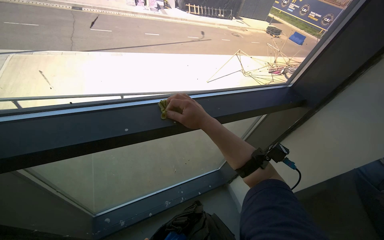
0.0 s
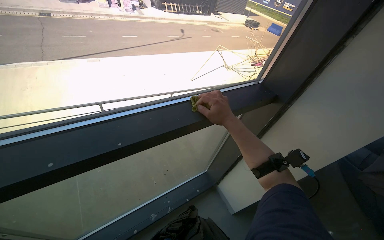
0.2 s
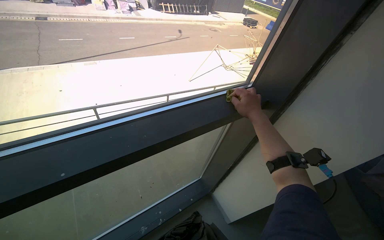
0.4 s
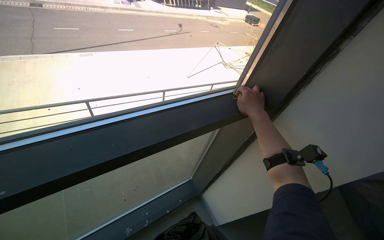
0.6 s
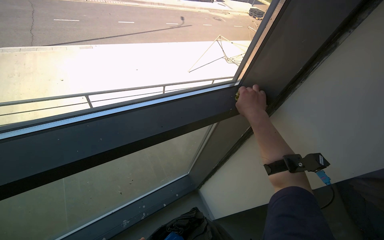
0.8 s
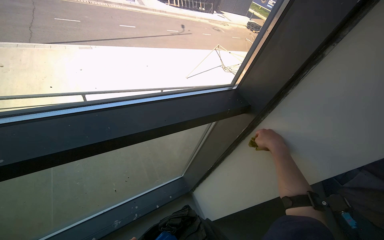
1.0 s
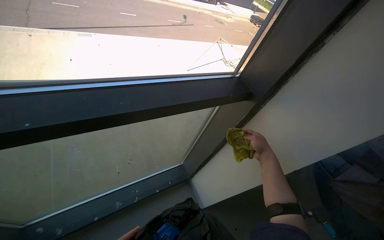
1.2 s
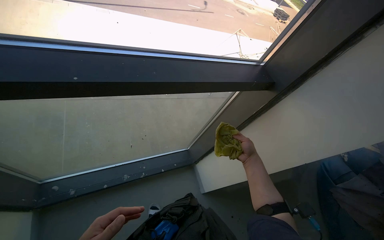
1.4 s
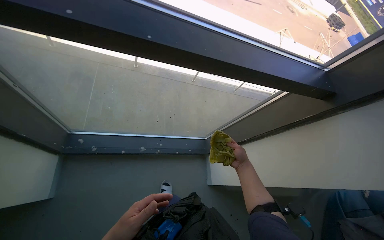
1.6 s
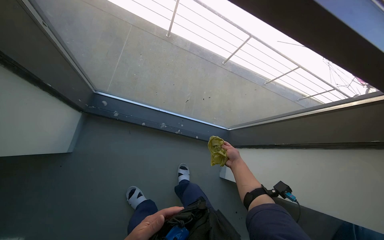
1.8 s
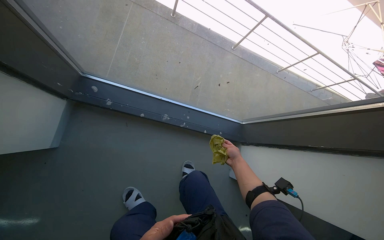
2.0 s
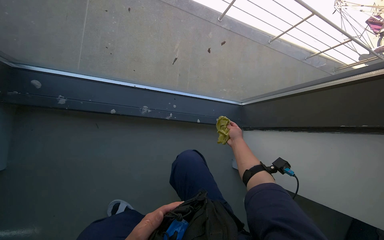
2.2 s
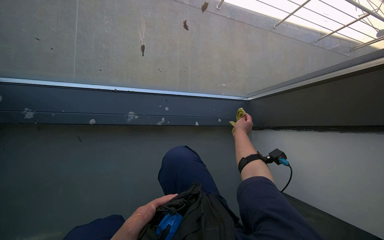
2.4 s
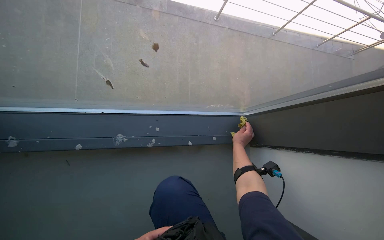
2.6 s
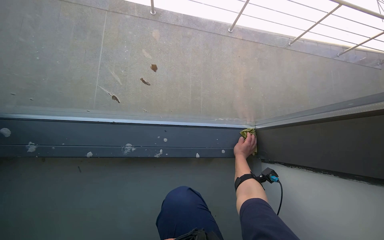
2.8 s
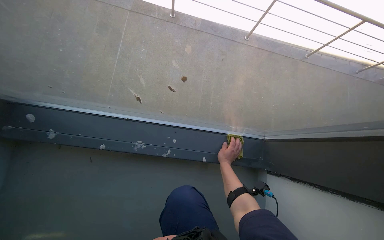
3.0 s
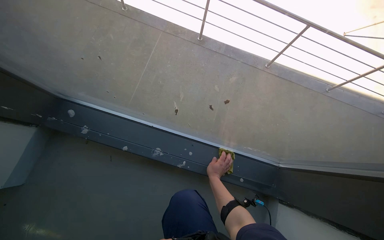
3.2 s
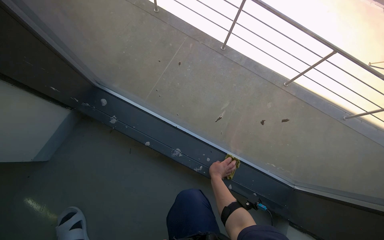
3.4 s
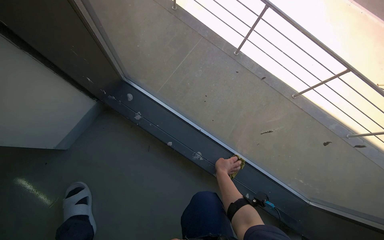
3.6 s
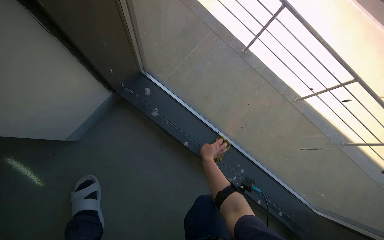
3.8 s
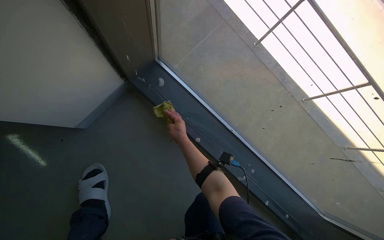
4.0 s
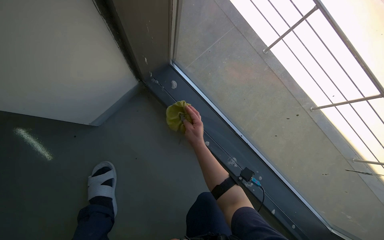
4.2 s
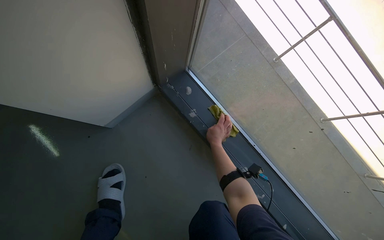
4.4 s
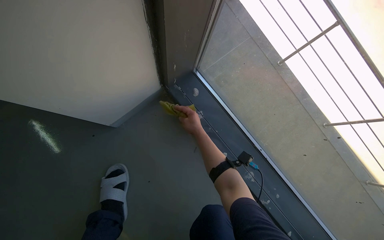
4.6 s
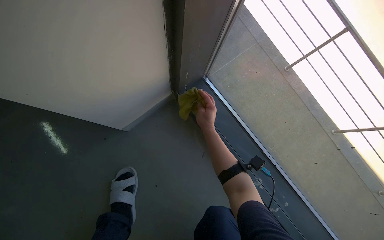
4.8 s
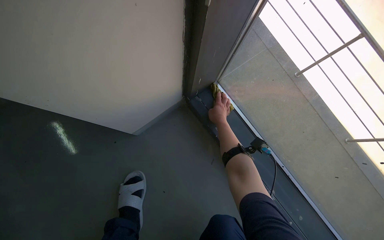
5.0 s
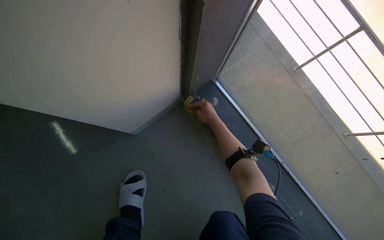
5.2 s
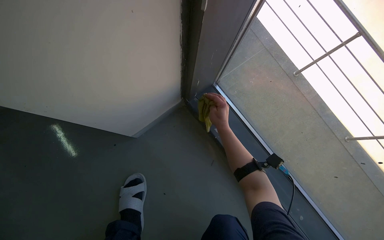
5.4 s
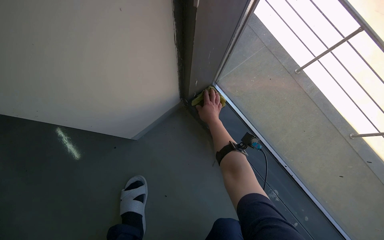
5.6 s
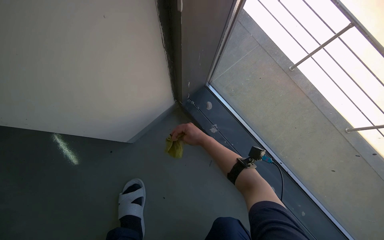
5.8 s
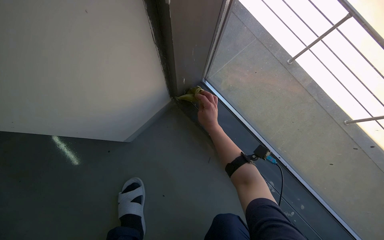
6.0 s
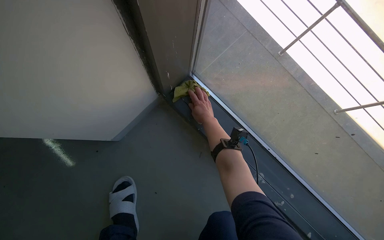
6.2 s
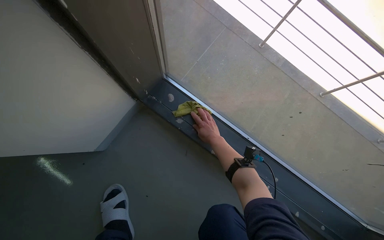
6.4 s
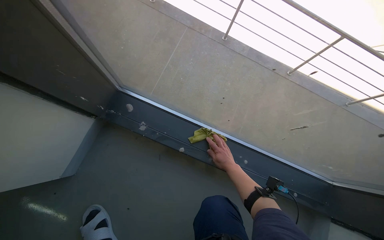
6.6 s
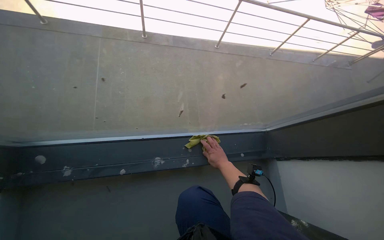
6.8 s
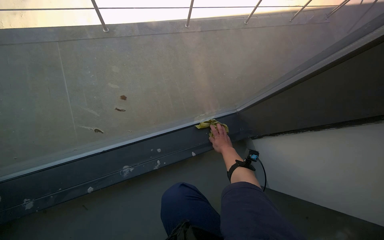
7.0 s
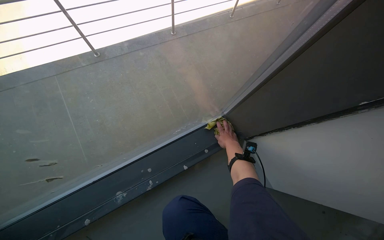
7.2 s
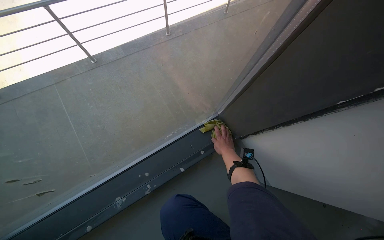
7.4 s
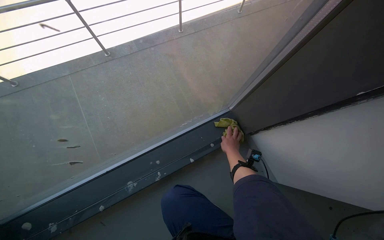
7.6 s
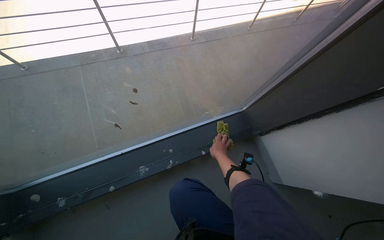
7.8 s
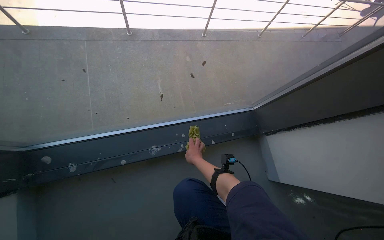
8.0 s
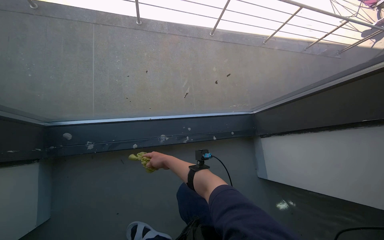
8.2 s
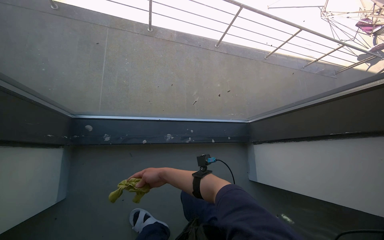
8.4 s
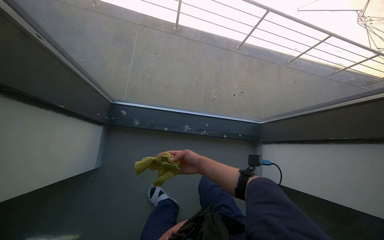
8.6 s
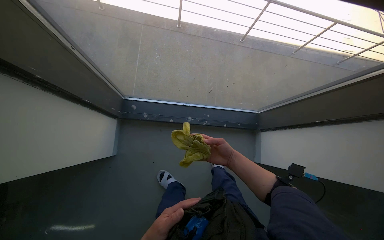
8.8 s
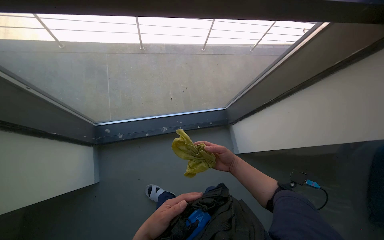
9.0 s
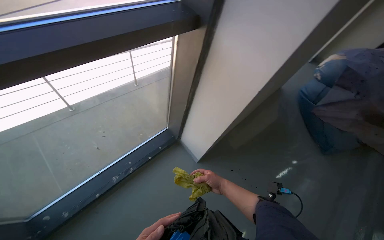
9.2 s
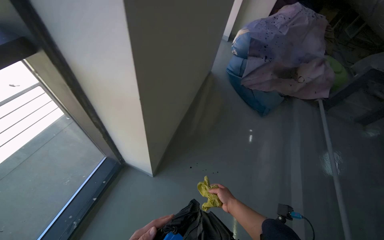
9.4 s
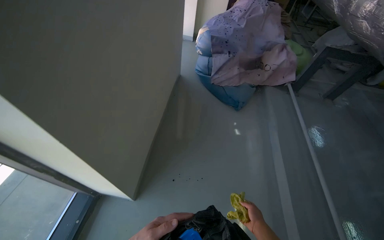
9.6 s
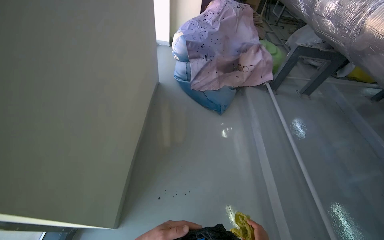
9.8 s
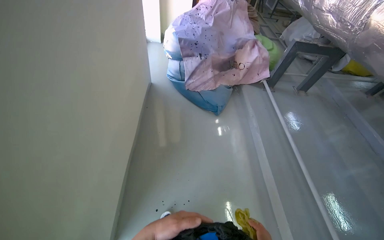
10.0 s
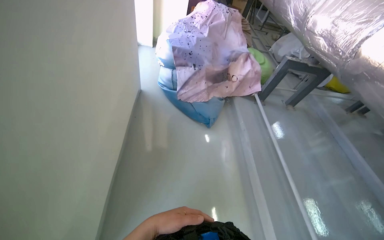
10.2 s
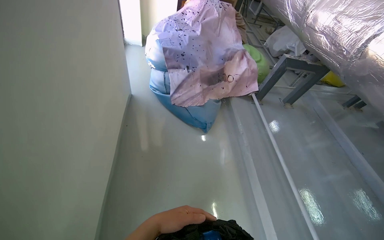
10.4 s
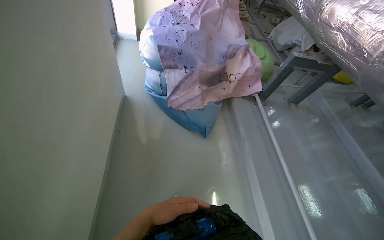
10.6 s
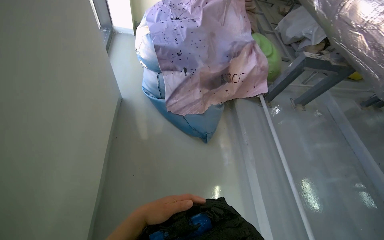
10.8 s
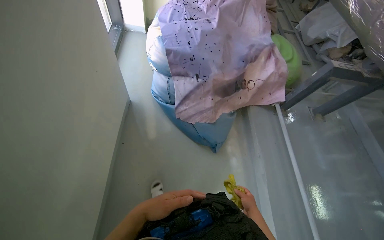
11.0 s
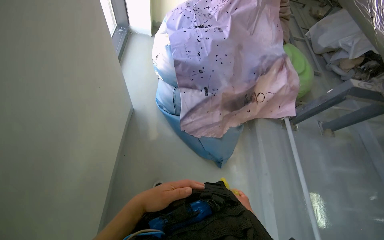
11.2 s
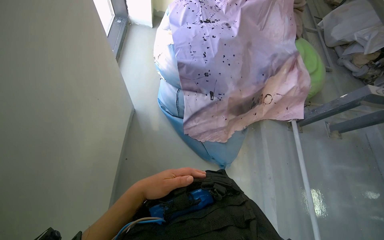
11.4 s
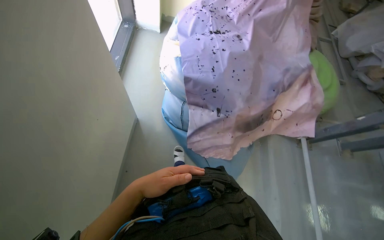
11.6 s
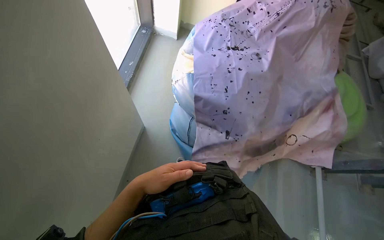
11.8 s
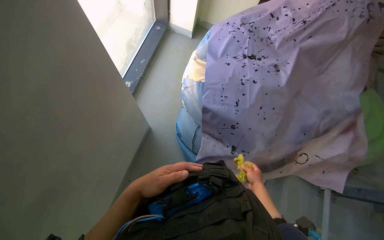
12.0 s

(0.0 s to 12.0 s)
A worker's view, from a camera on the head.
Job: wiping surfaces.
The whole recording: Filling bucket and wiping window frames. The worker fills the bucket with water, carries it to the work area, and wipes the window frames.
1.6 s - 3.0 s: The wearer moves about 70 cm. The view swings about 15 degrees to the left.
3.0 s - 4.4 s: The head travels some 50 cm. The scene turns some 40 degrees clockwise in the picture.
4.4 s - 6.0 s: The right hand goes about 10 cm up the picture.
6.0 s - 7.6 s: The camera is carried about 70 cm. The head rotates roughly 75 degrees to the right.
7.6 s - 9.0 s: The camera is carried about 60 cm.
9.0 s - 10.4 s: The camera travels approximately 1 m. The head turns to the right by some 85 degrees.
10.4 s - 12.0 s: The camera travels approximately 1 m. The wearer looks approximately 25 degrees further to the left. The wearer looks roughly 15 degrees further downward.

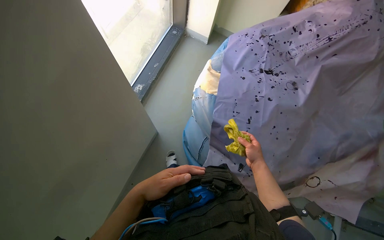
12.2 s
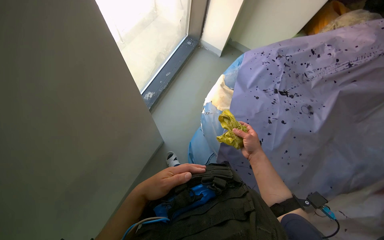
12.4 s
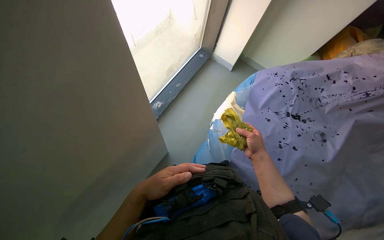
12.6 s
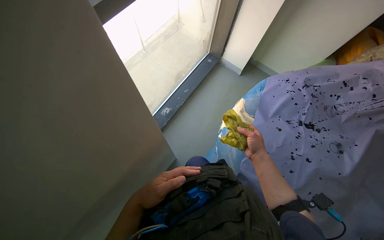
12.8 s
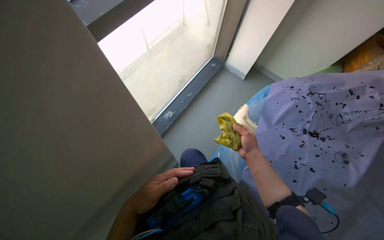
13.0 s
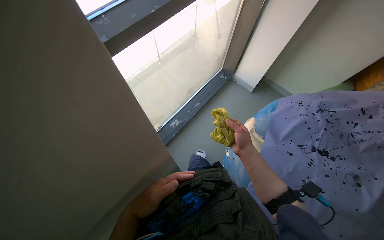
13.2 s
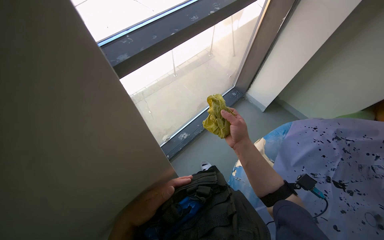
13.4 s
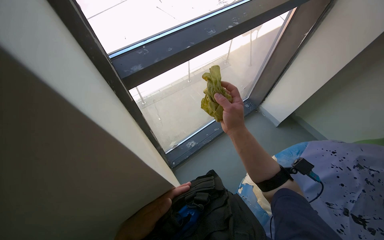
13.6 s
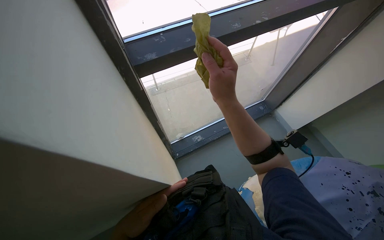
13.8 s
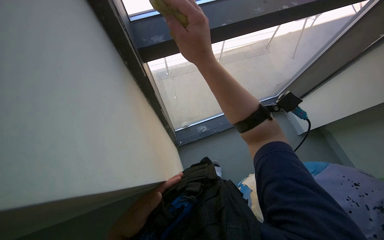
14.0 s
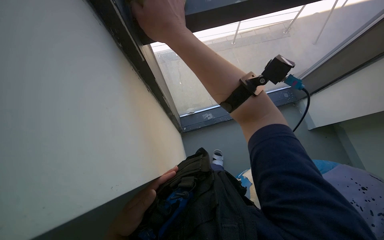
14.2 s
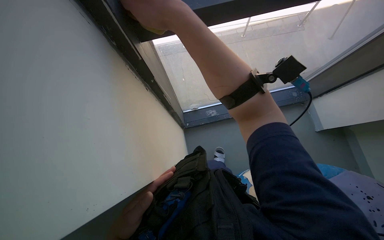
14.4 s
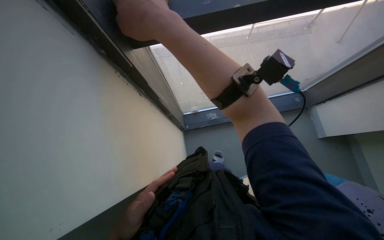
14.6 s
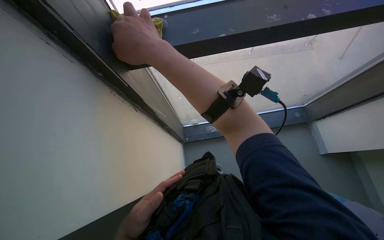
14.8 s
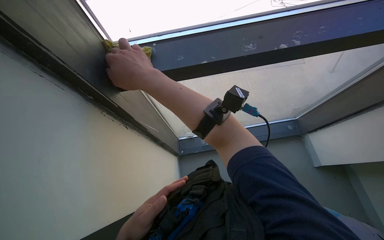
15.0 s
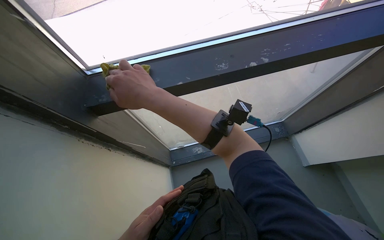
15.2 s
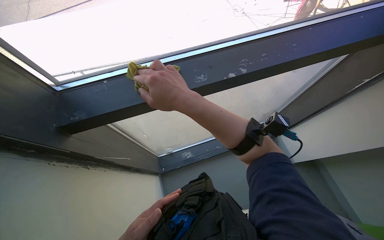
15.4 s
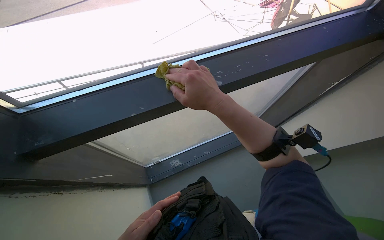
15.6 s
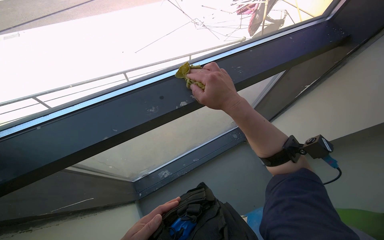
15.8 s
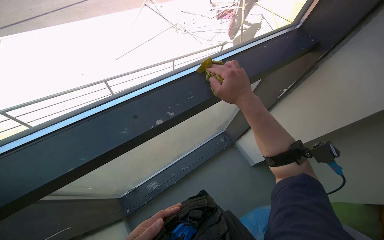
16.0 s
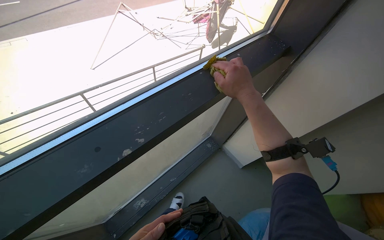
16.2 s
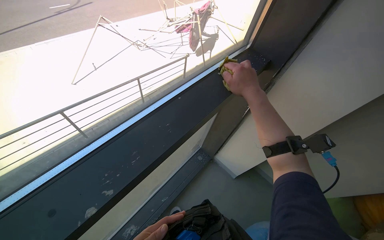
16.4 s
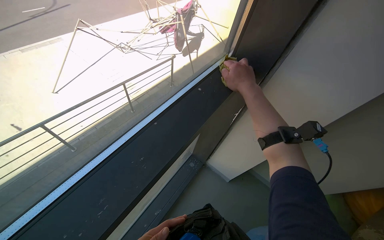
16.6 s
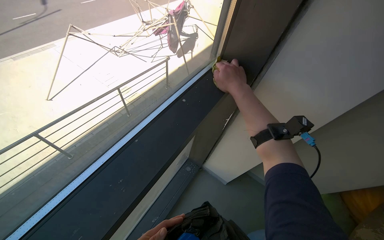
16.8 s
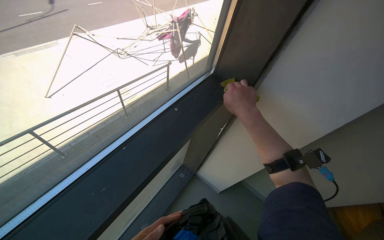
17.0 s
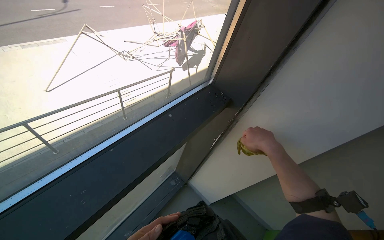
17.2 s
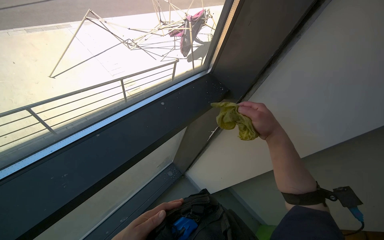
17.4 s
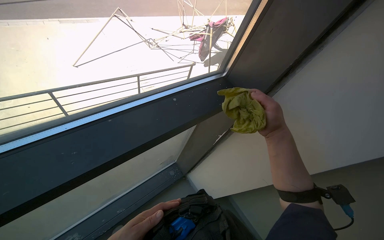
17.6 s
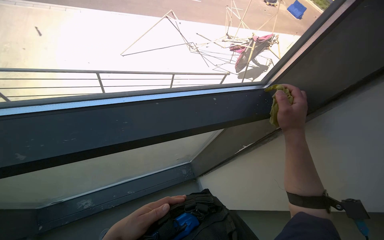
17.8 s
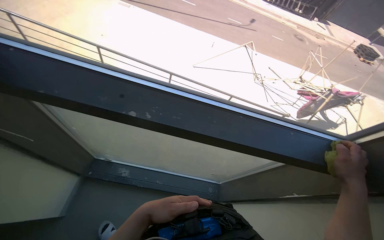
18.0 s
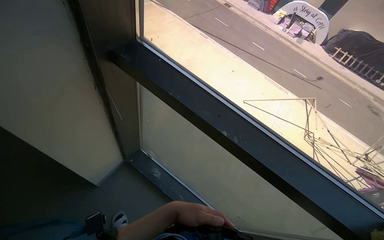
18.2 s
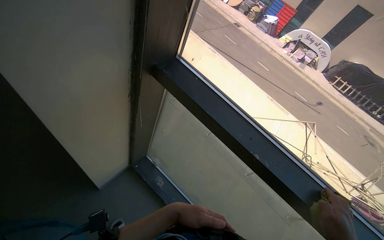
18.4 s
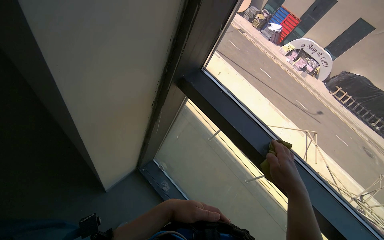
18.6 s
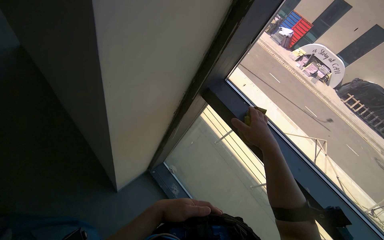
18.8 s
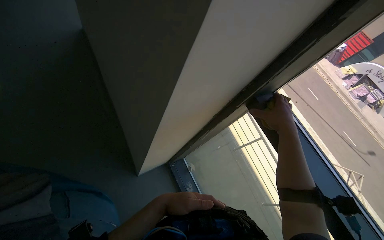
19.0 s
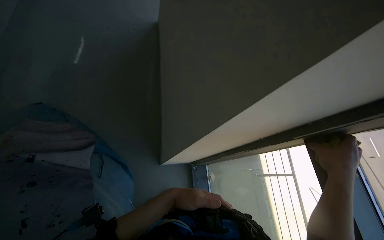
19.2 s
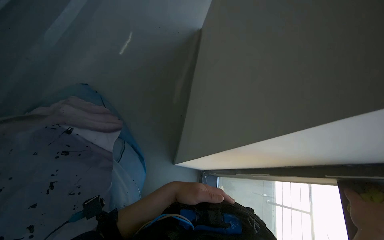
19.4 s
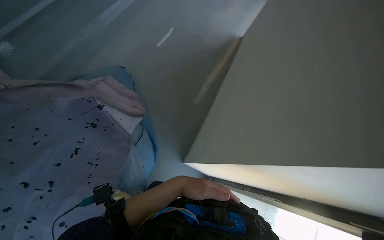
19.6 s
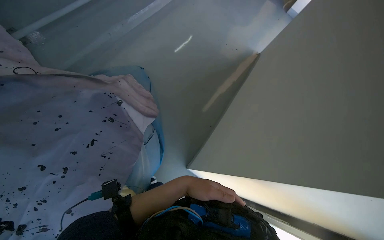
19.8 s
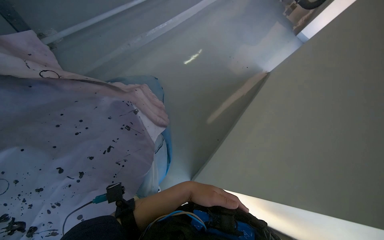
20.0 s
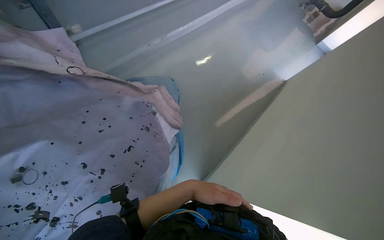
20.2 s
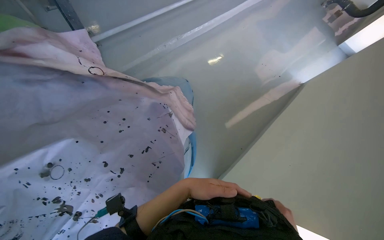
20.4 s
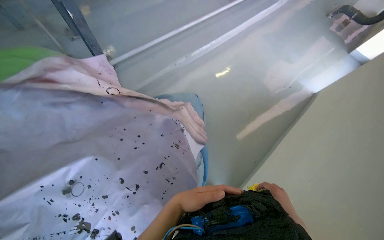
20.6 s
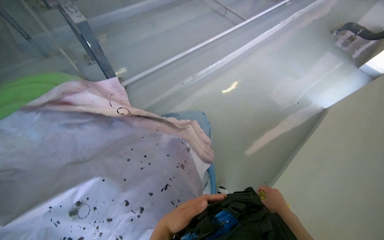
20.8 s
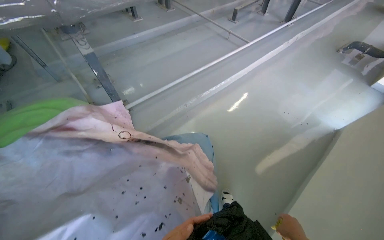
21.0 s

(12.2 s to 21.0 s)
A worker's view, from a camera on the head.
Job: wiping surfaces.
The whole recording: Filling bucket and wiping window frames. The worker fills the bucket with water, carries it to the work area, and wipes the window frames.
12.2 s - 13.6 s: The wearer looks some 30 degrees further to the left. The camera pitches upward, by about 20 degrees. The right hand shifts about 60 cm up the picture and to the left.
13.6 s - 15.2 s: The wearer looks some 20 degrees further to the left.
15.2 s - 16.6 s: The head rotates roughly 40 degrees to the right. The right hand heads to the right and up the picture, covering roughly 70 cm.
16.6 s - 18.0 s: The head turns to the left by roughly 60 degrees. The wearer looks roughly 15 degrees further upward.
18.0 s - 19.6 s: The camera travels about 60 cm. The head turns to the left by roughly 105 degrees. The view tilts about 20 degrees upward.
19.6 s - 21.0 s: The wearer looks roughly 25 degrees further to the left. The view tips upward by some 20 degrees.
